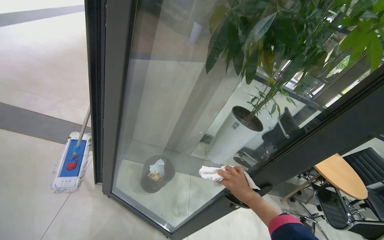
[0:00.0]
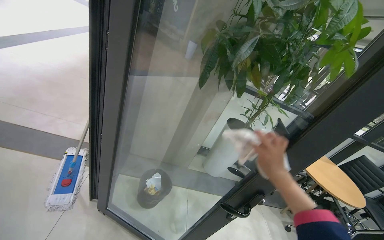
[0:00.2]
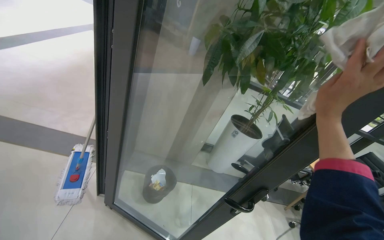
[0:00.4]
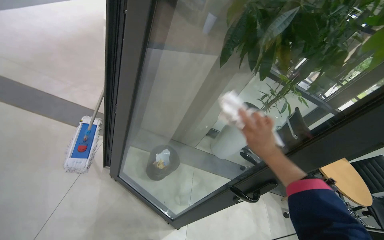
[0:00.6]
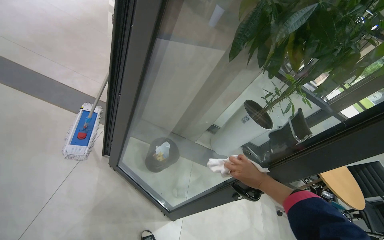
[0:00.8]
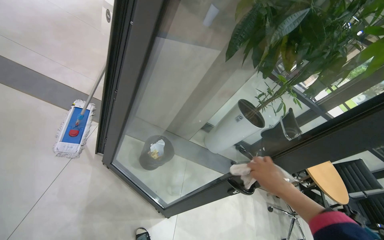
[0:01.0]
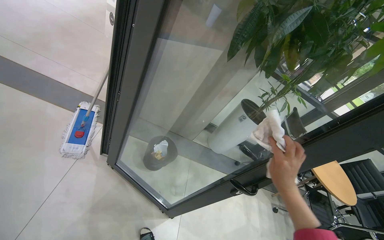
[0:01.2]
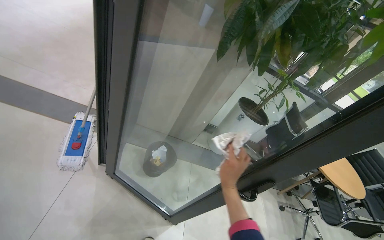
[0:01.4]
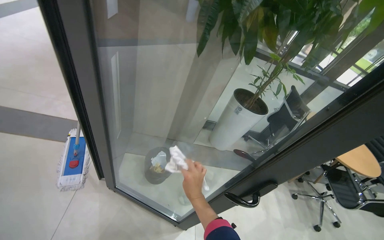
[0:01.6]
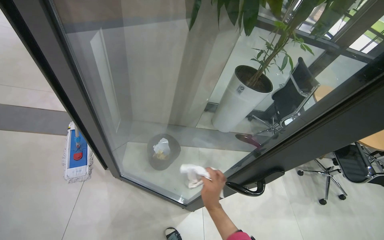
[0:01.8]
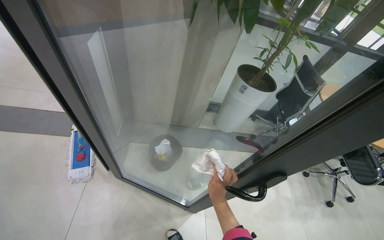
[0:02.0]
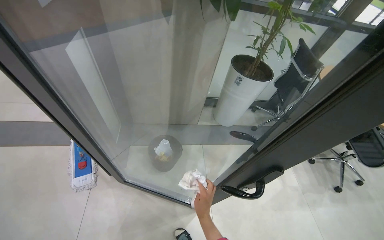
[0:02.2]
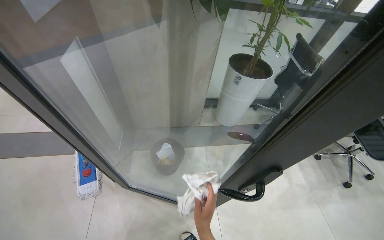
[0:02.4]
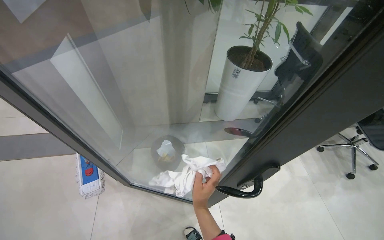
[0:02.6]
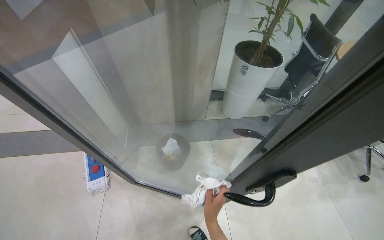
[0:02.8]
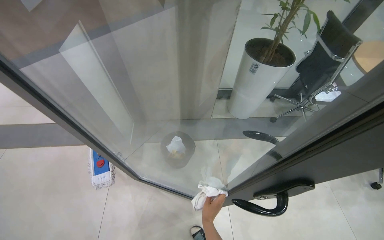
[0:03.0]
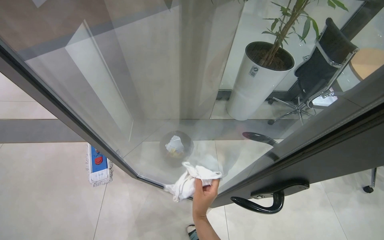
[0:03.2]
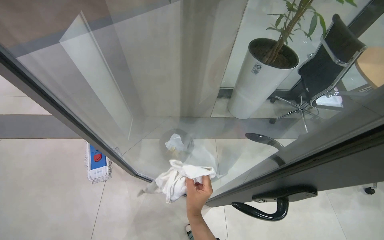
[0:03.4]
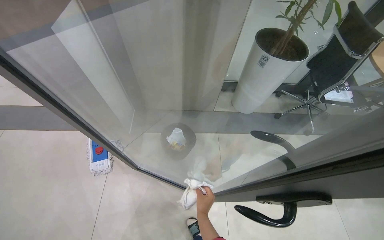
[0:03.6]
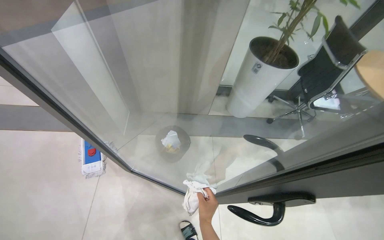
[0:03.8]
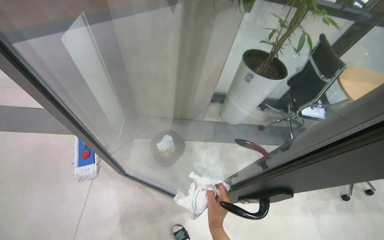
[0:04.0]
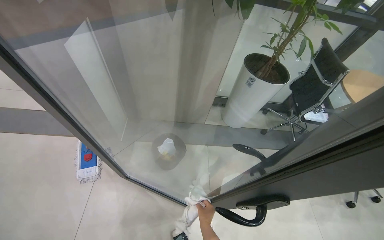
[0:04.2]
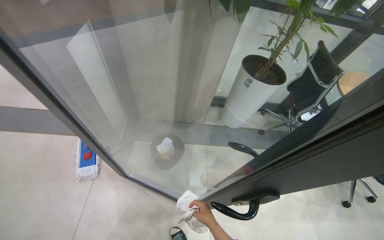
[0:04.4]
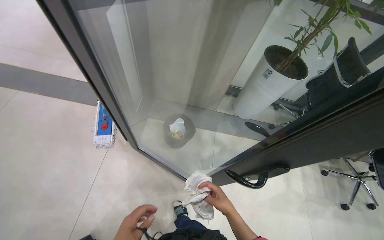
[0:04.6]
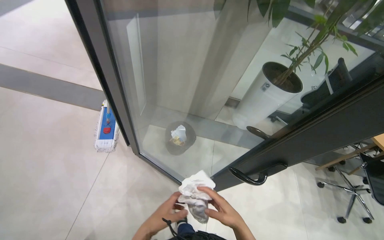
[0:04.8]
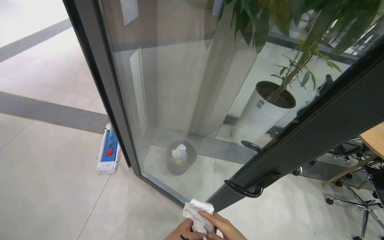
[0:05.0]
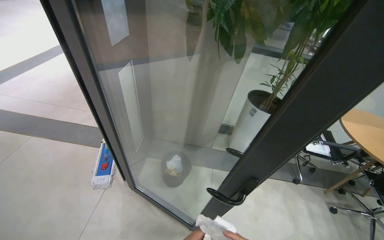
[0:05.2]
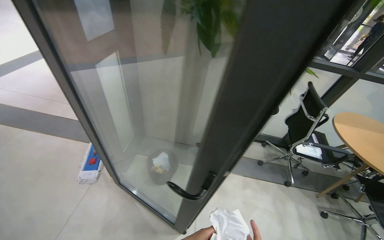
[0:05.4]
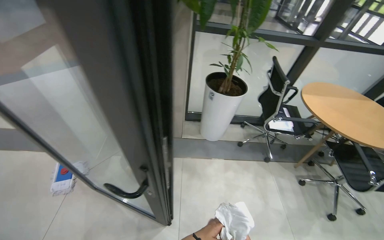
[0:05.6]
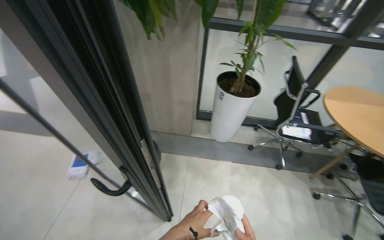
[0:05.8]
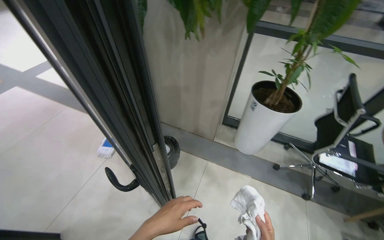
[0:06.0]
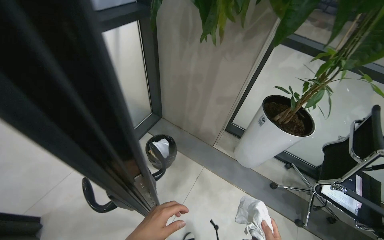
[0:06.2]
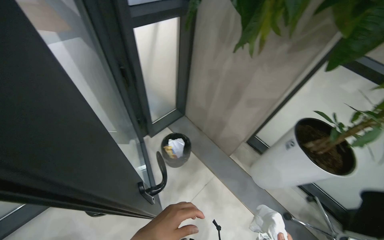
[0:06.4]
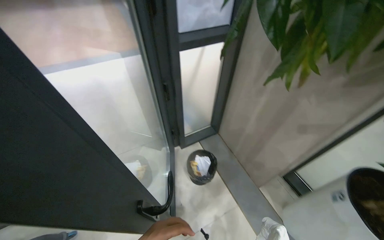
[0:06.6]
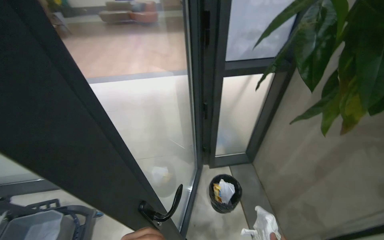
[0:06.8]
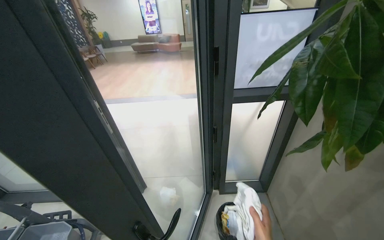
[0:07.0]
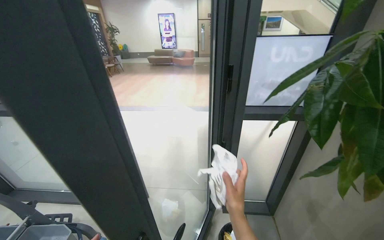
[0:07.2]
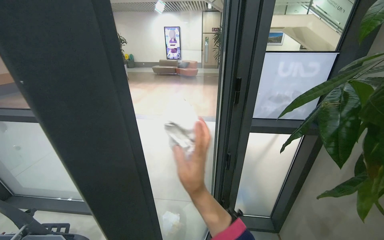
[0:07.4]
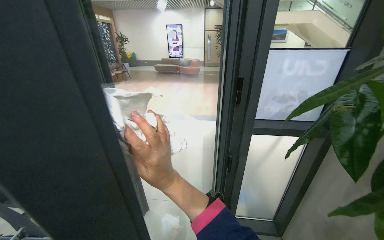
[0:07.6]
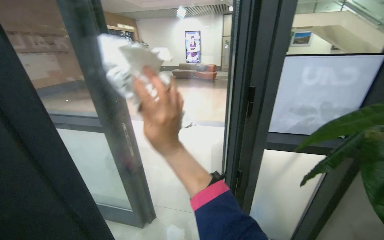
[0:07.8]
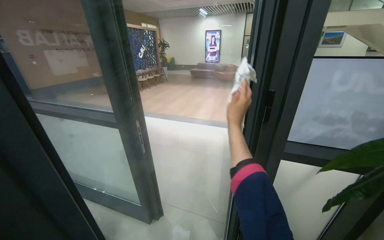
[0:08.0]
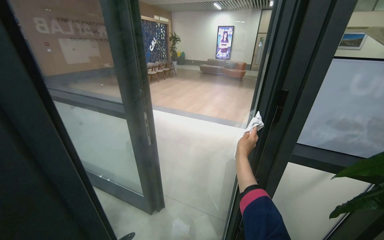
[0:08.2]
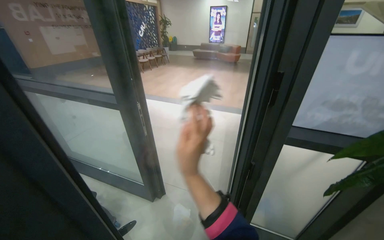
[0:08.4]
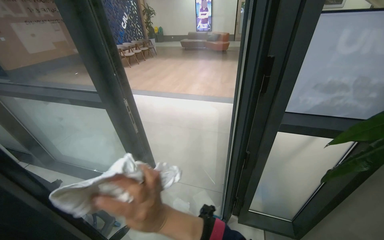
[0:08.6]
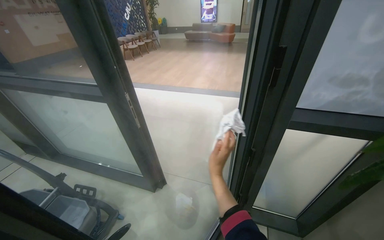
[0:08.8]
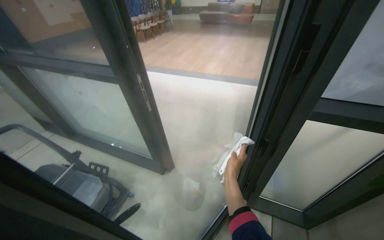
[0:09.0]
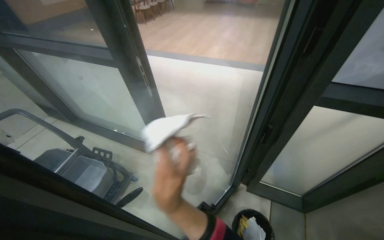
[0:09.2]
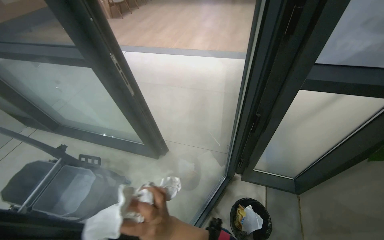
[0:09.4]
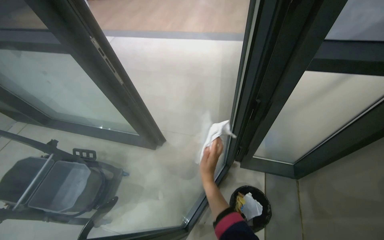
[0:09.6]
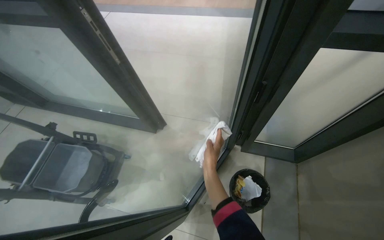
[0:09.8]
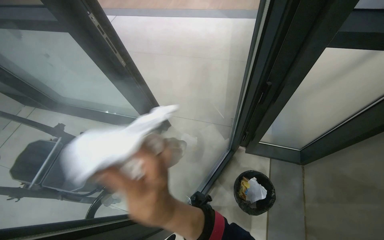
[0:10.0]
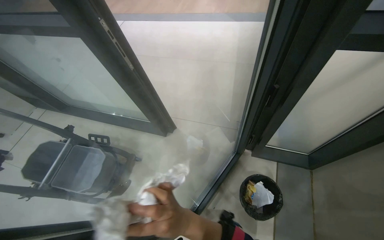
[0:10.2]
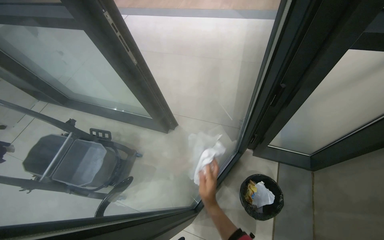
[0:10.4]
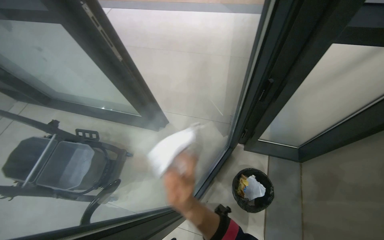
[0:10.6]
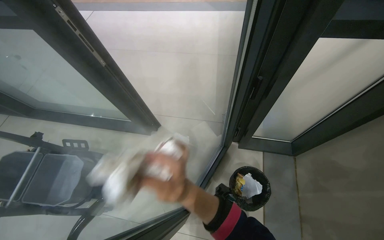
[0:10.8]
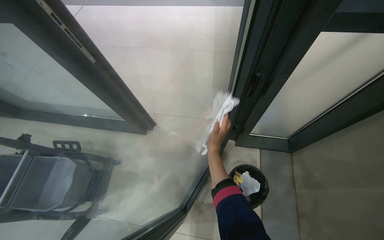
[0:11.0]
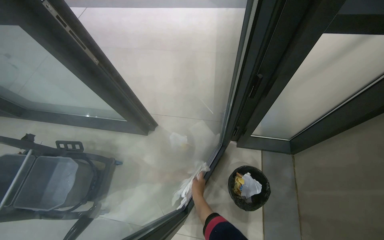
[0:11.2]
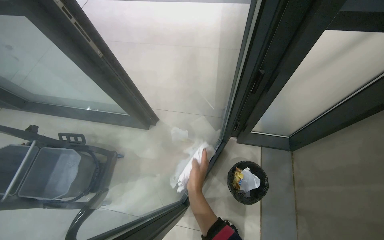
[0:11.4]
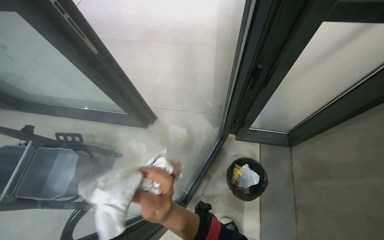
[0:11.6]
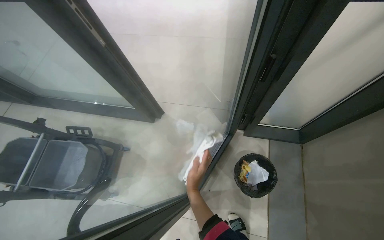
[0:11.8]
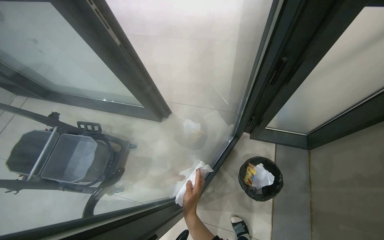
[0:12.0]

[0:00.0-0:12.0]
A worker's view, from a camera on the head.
Job: wiping surfaces.
The whole recording: Wiping glass partitions. The worker wipes the frames of the glass partitions with a blue cloth.
0:01.6 to 0:03.0: The right hand swings nearer and farther, roughly 15 cm each way, with 2 reversals.
0:03.0 to 0:04.4: The right hand moves nearer and farther over roughly 20 cm, changing direction 3 times.
0:04.4 to 0:06.0: The camera travels to the right, about 40 cm. The wearer looks roughly 20 degrees further to the left.
0:06.0 to 0:07.6: The wearer looks approximately 75 degrees further to the left. The wearer looks some 25 degrees further upward.
0:07.6 to 0:09.0: The view pans to the left by some 15 degrees. The view tips downward by about 15 degrees. The right hand swings left and right, some 25 cm each way, with 2 reversals.
0:09.0 to 0:10.4: The camera pitches downward, by roughly 20 degrees. The right hand swings nearer and farther, about 25 cm each way, with 3 reversals.
0:10.4 to 0:12.0: The right hand swings nearer and farther, some 25 cm each way, with 3 reversals.

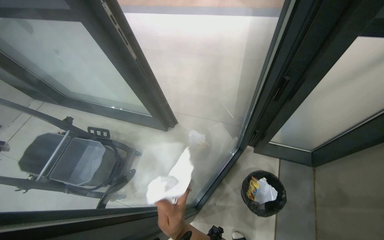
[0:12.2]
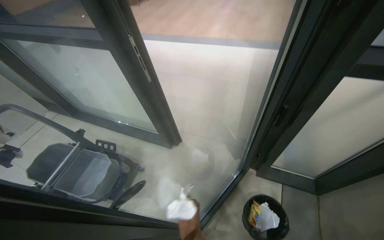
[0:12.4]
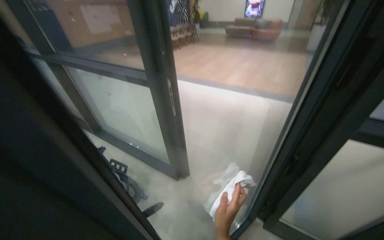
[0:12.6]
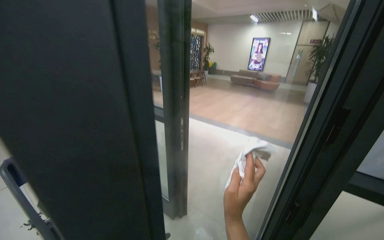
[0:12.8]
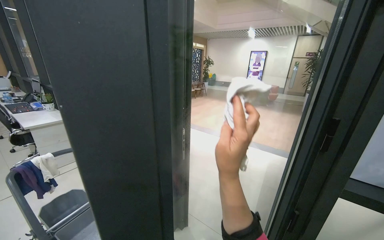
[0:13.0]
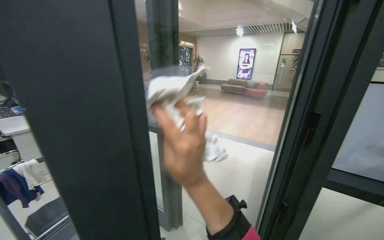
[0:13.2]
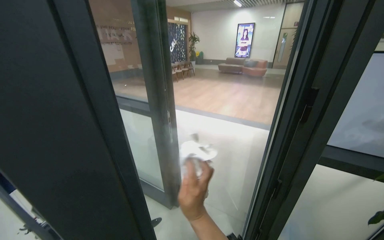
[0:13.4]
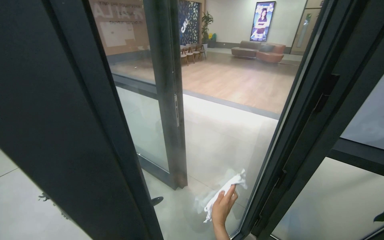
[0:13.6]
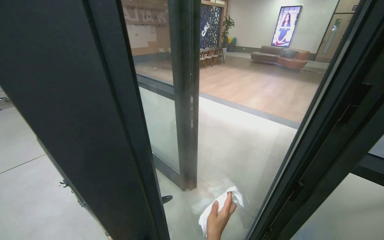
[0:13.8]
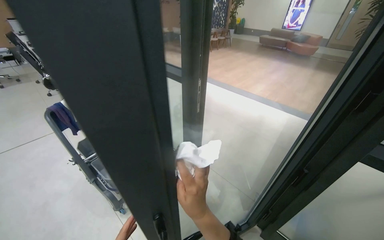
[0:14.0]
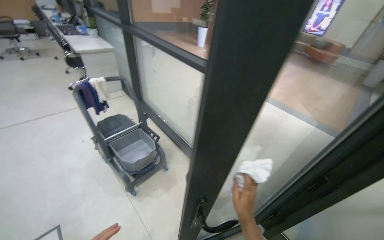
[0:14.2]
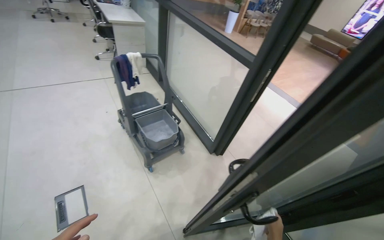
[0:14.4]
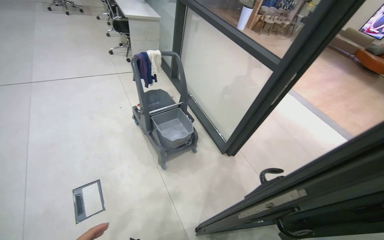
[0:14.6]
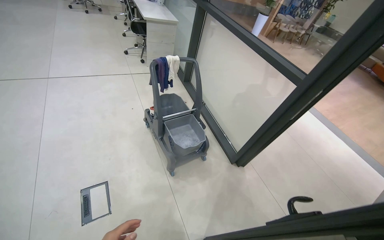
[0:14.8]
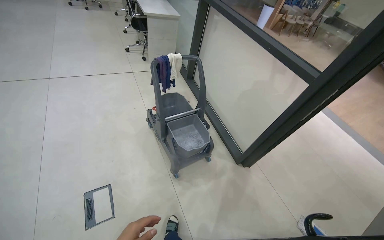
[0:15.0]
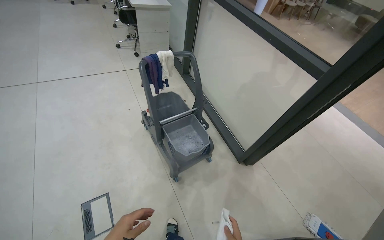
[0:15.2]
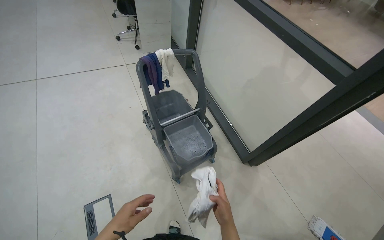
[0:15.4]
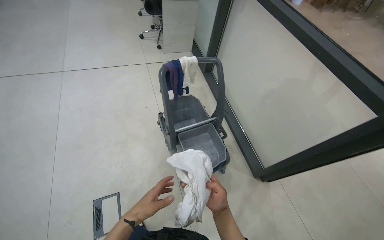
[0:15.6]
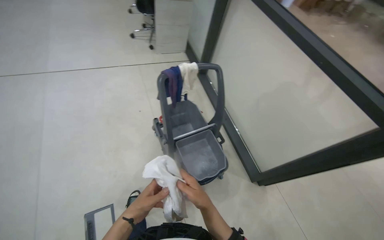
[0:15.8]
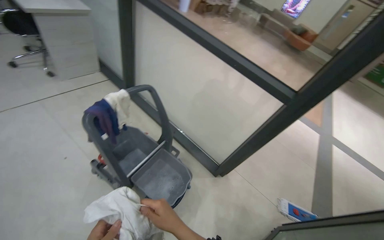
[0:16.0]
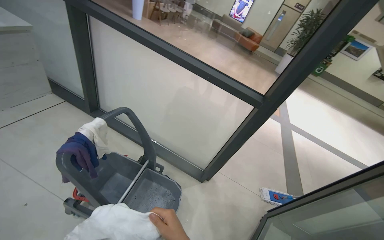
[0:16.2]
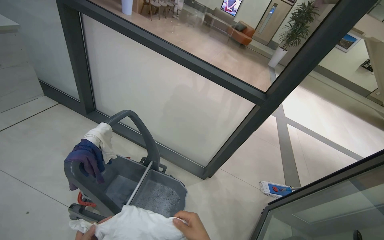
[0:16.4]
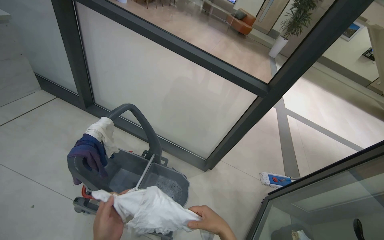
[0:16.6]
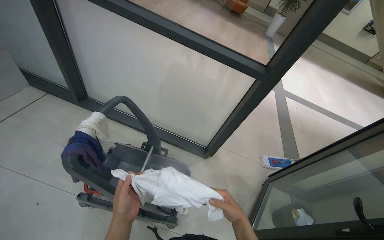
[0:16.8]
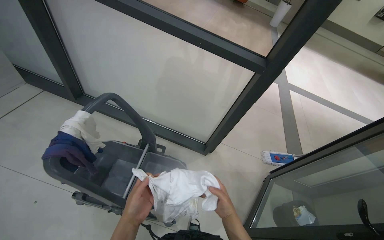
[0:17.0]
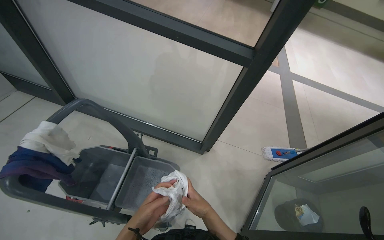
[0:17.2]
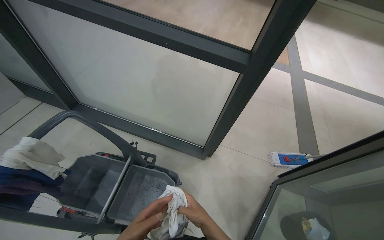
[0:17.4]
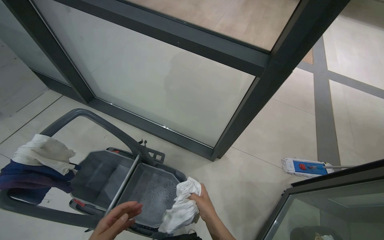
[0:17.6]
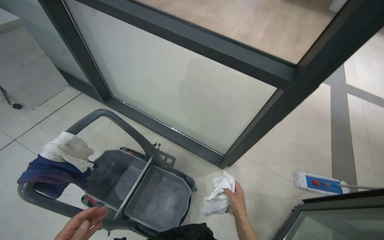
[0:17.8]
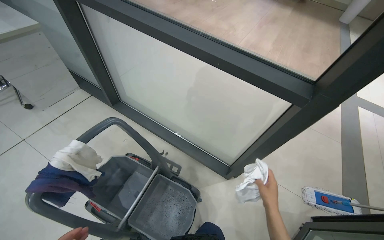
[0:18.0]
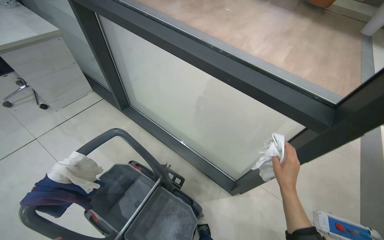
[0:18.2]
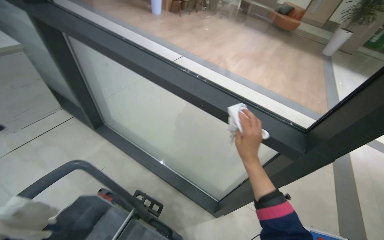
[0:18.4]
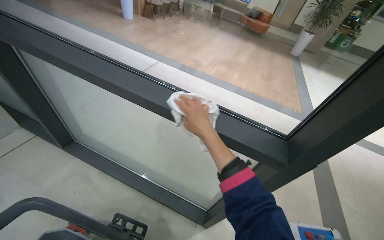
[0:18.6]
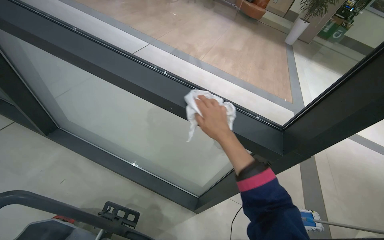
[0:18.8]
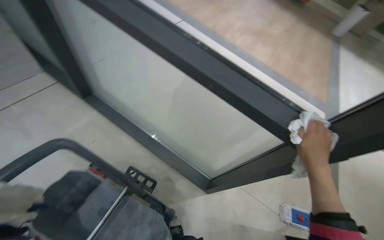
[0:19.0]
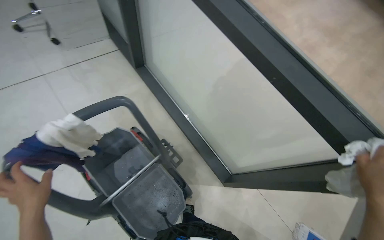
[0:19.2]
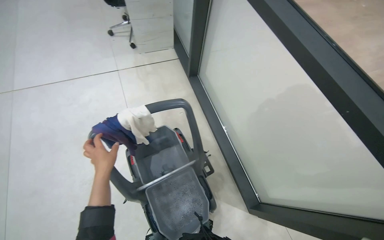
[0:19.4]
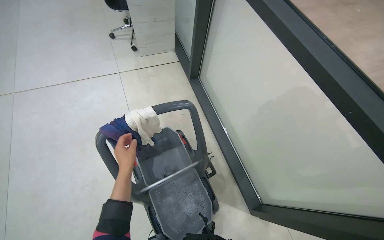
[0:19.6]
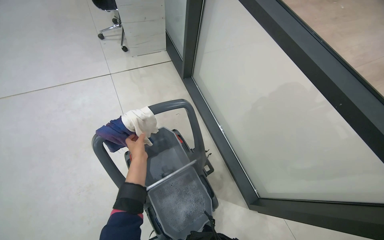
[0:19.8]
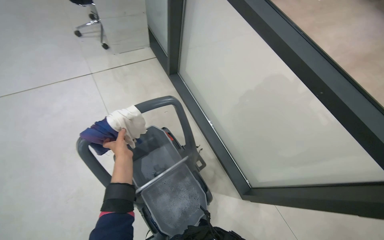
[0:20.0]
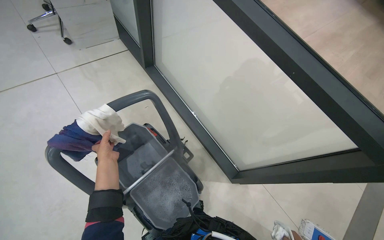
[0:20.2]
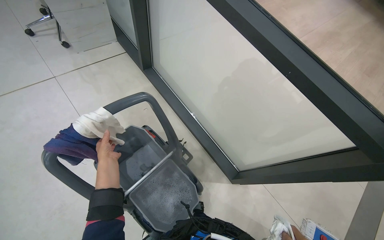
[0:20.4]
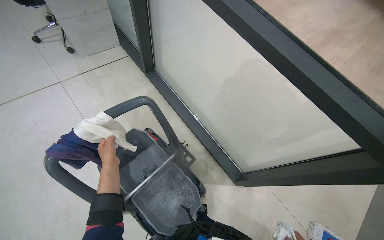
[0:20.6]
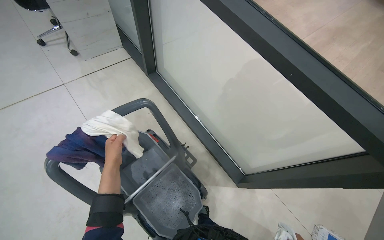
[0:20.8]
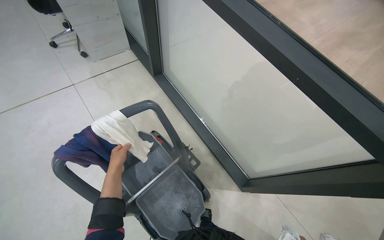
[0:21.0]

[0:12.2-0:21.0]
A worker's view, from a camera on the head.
Job: wiping surfaces.
The whole recording: Wiping glass partitions. The worker wipes the frames of the glass partitions with a blue cloth.
0:12.2 to 0:13.6: The view tilts roughly 25 degrees upward.
0:13.6 to 0:15.2: The wearer moves roughly 60 cm. The head rotates about 30 degrees to the left. The camera pitches downward, by roughly 15 degrees.
0:15.2 to 0:16.6: The camera travels approximately 50 cm. The wearer looks approximately 40 degrees further to the right.
0:16.6 to 0:18.0: The view swings some 15 degrees to the left. The right hand heads farther from the camera and to the right, covering about 40 cm.
0:18.0 to 0:19.6: The wearer's head swings about 40 degrees to the left.
